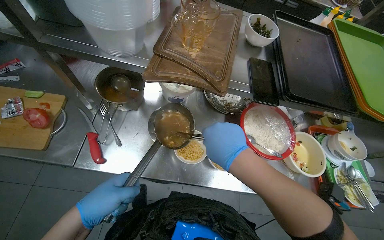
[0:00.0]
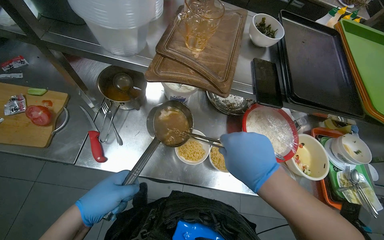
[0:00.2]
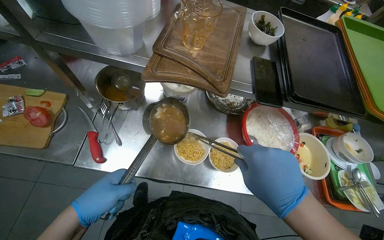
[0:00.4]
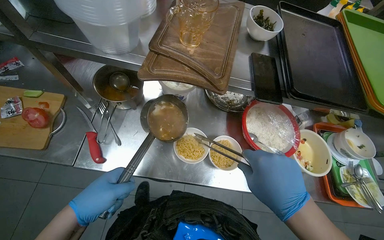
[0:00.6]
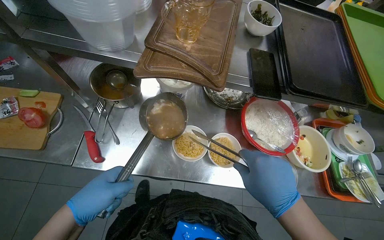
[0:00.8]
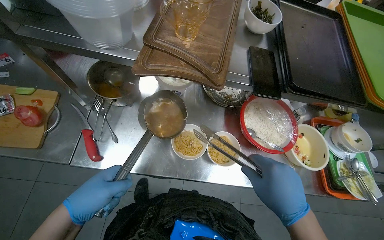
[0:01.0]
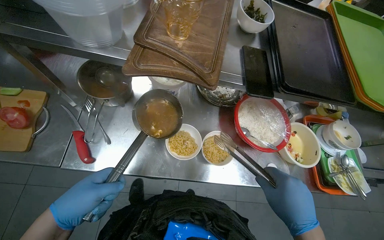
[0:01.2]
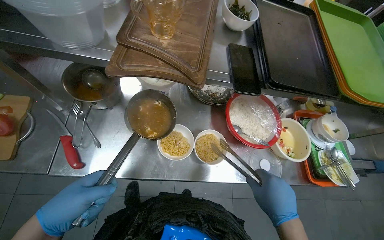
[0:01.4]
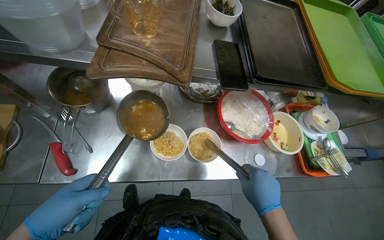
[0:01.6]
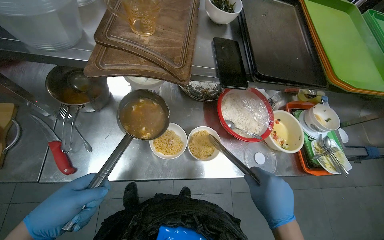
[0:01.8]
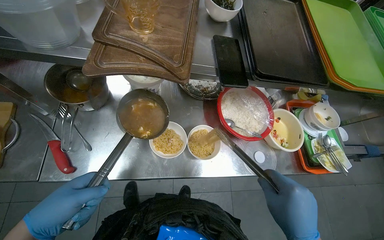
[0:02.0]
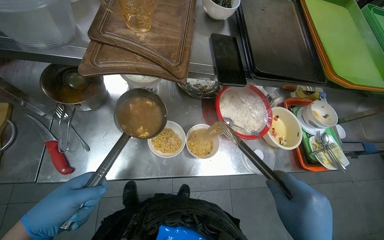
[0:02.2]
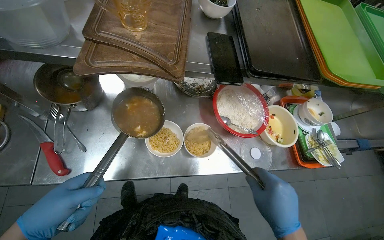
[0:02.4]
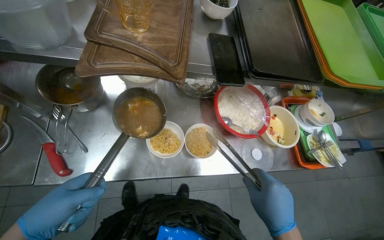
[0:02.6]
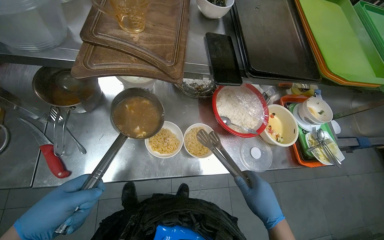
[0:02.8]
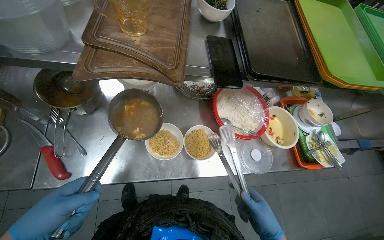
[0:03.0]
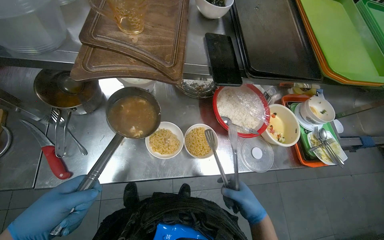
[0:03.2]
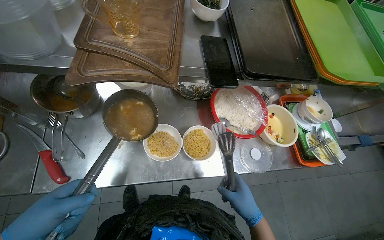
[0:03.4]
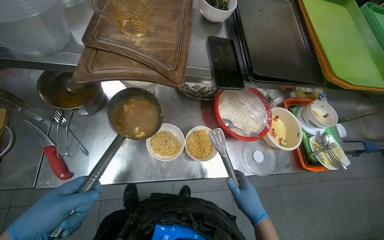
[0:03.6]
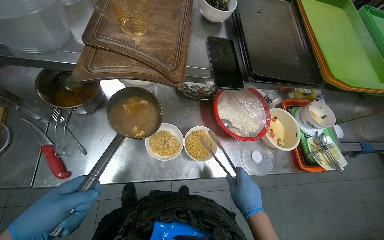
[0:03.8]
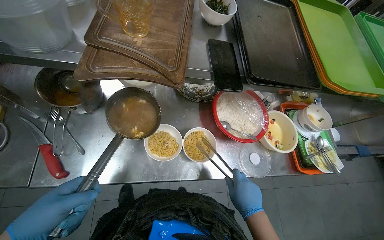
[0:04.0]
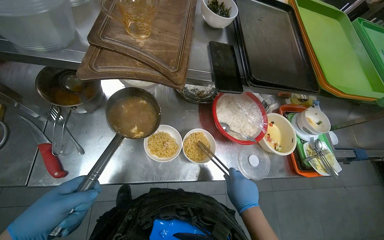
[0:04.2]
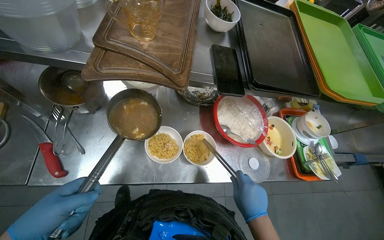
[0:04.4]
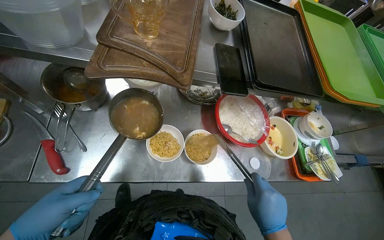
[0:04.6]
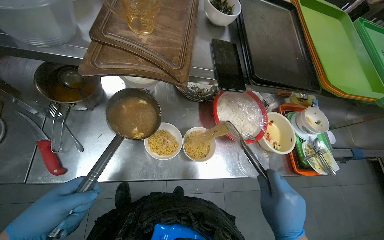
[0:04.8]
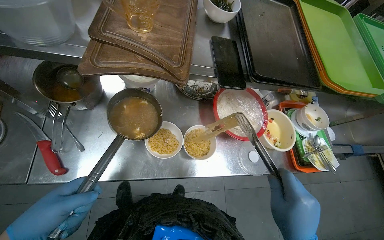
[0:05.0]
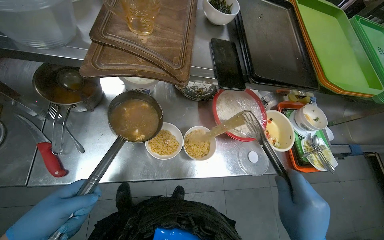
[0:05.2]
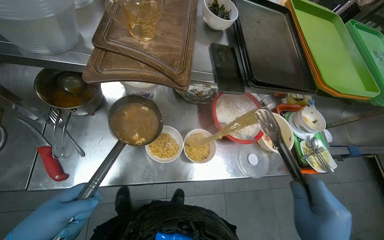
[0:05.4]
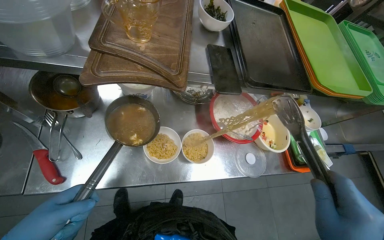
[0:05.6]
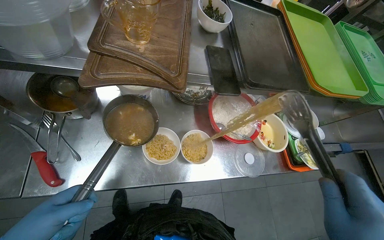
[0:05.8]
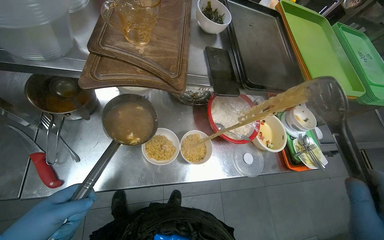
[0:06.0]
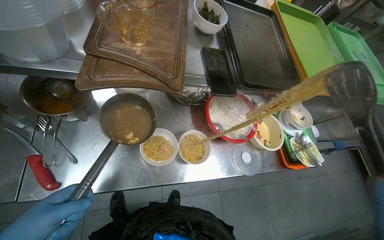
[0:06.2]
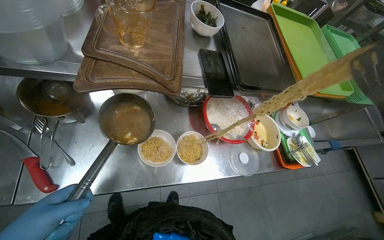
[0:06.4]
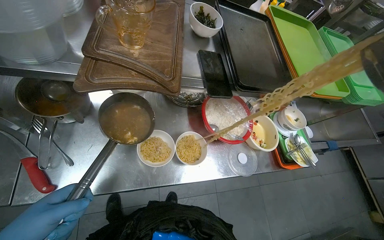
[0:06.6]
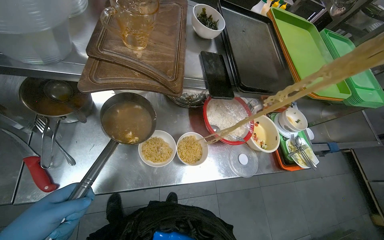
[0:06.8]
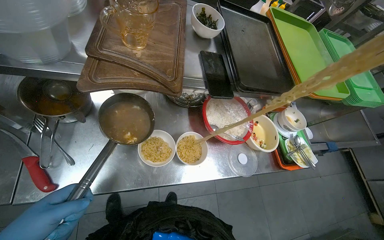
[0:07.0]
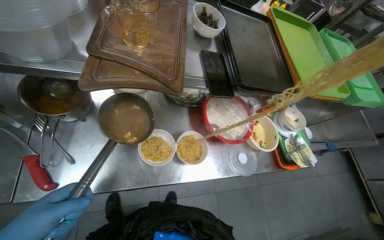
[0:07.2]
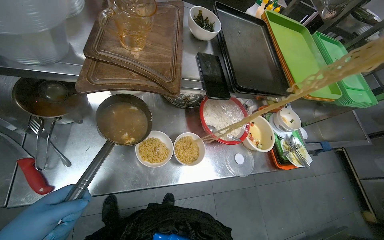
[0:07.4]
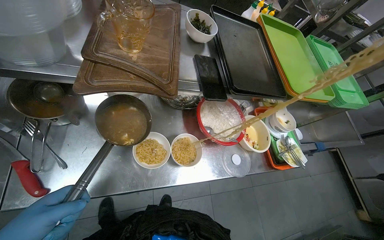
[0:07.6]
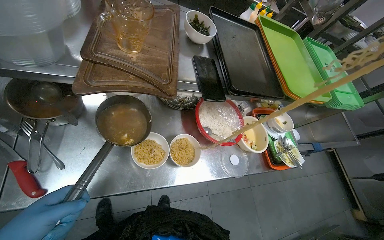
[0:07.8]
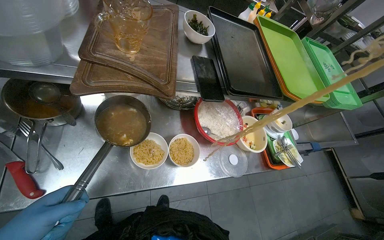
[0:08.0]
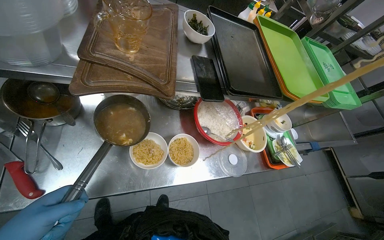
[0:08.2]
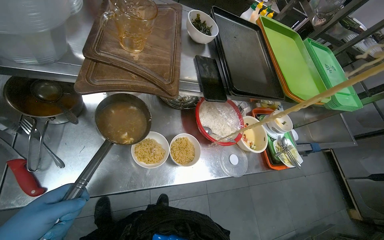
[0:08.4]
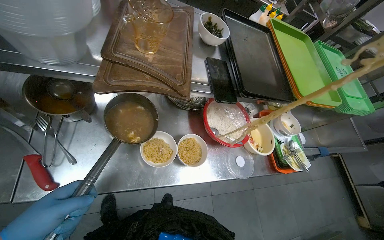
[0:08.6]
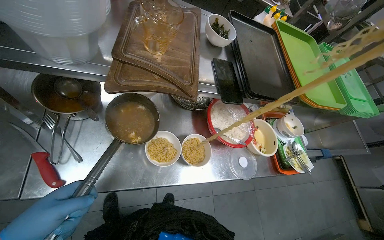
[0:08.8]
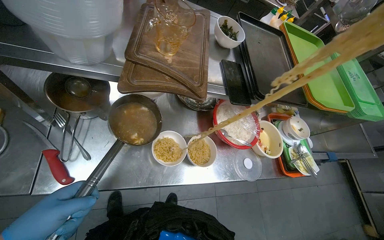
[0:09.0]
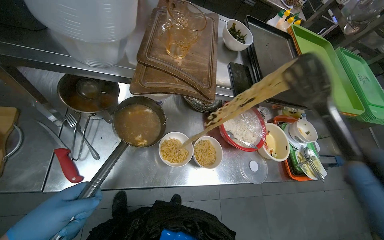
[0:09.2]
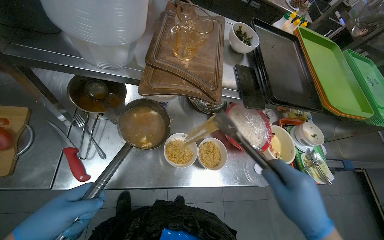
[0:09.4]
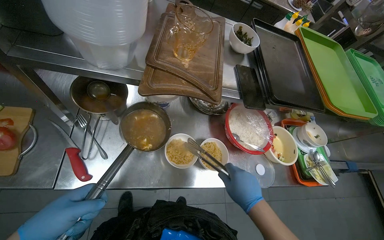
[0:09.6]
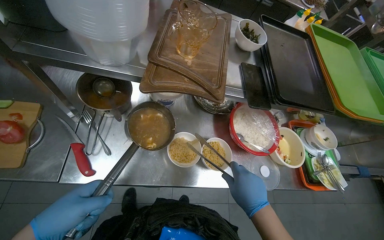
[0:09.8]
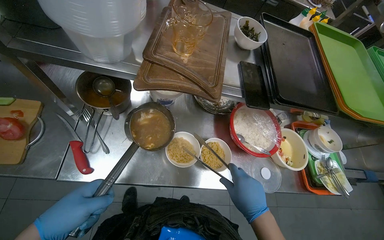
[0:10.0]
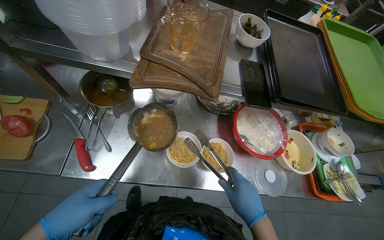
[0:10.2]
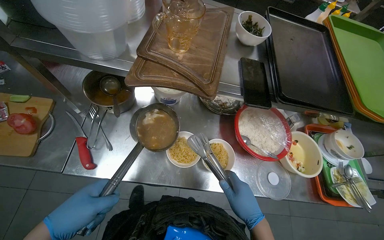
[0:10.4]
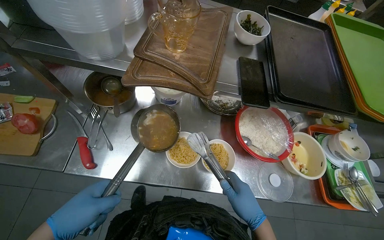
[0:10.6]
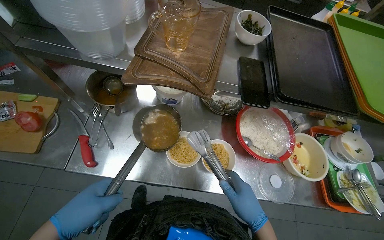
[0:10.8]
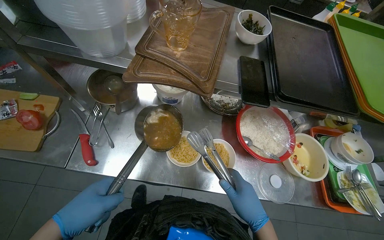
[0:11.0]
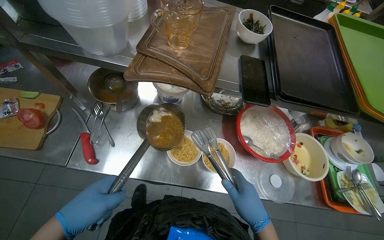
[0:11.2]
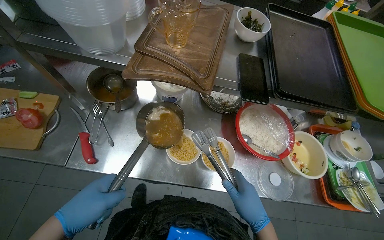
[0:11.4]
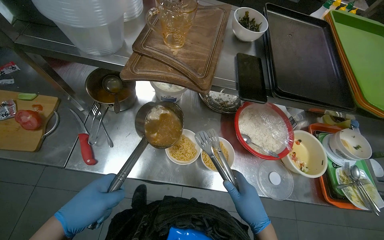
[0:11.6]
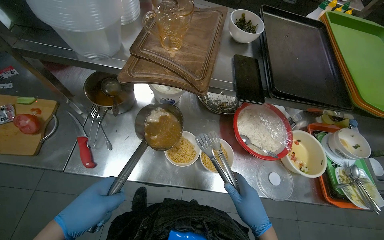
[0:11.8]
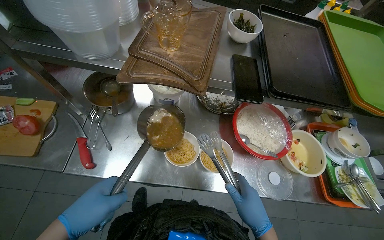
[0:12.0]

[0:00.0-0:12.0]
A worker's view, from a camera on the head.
Job: preparing food.
The whole recording: Serving instant noodles into bowls. The worker uses a ladle and tongs to serve cooked instant noodles into small white bowls.
0:00.0 to 0:01.6: The right hand goes some 25 cm down the picture, to the right and farther from the camera.
0:10.4 to 0:12.0: The hands are busy where they are.

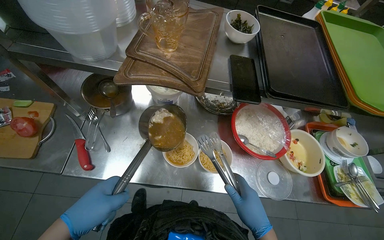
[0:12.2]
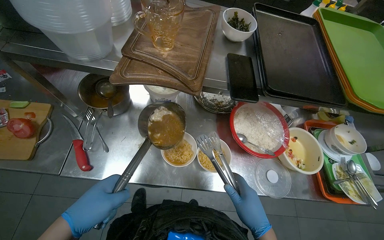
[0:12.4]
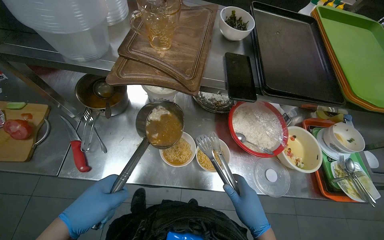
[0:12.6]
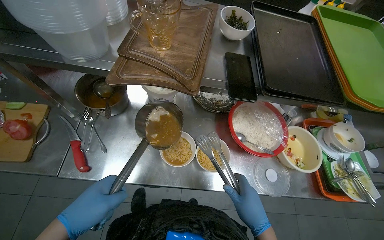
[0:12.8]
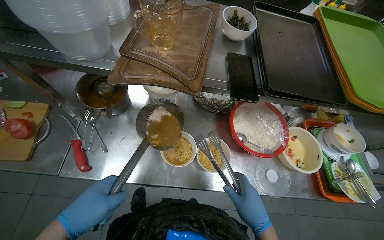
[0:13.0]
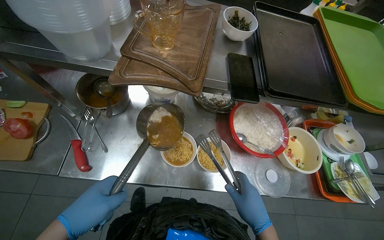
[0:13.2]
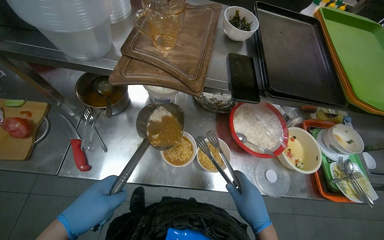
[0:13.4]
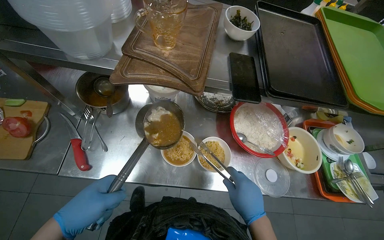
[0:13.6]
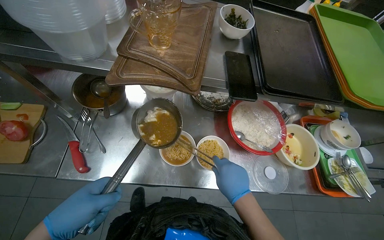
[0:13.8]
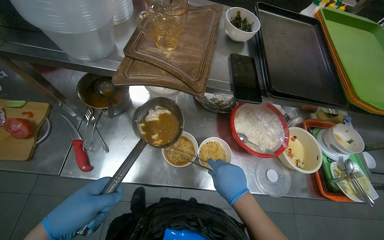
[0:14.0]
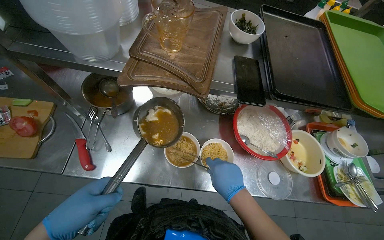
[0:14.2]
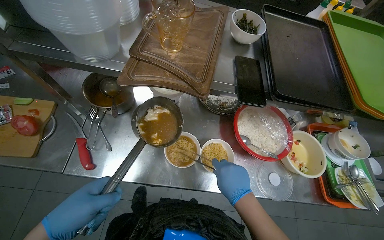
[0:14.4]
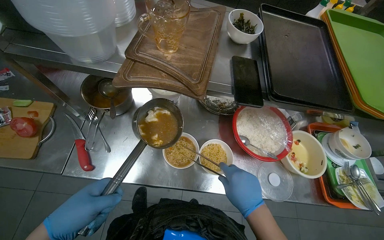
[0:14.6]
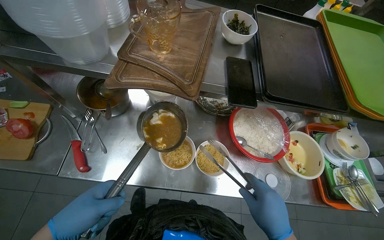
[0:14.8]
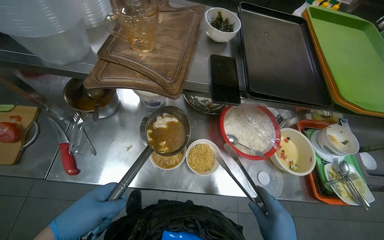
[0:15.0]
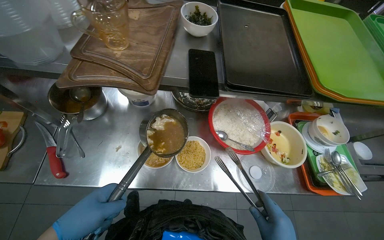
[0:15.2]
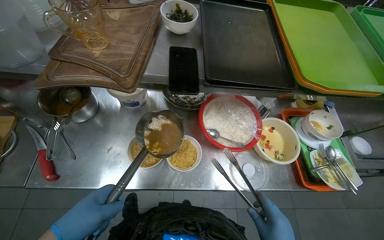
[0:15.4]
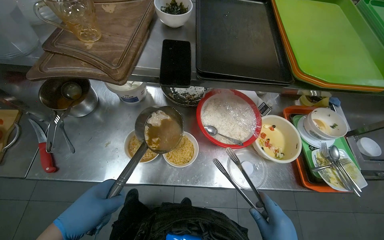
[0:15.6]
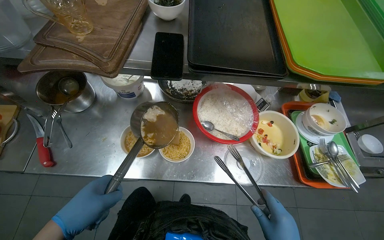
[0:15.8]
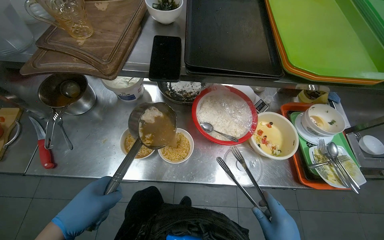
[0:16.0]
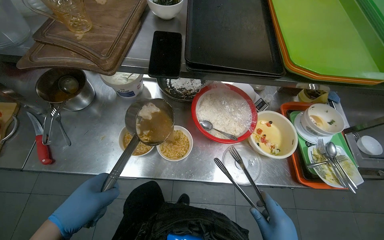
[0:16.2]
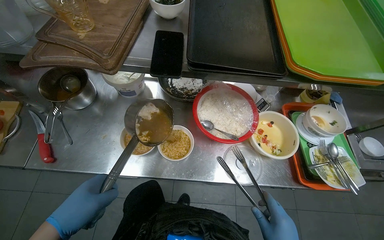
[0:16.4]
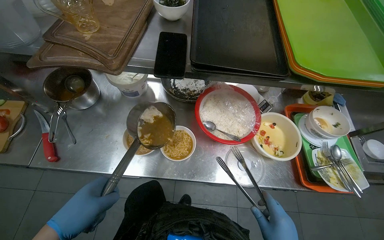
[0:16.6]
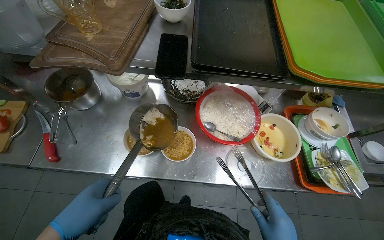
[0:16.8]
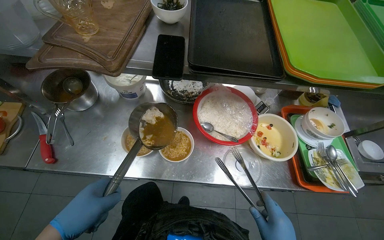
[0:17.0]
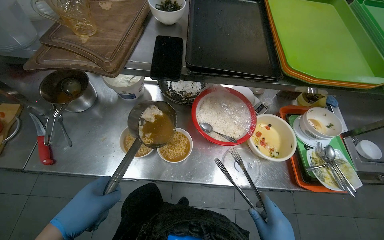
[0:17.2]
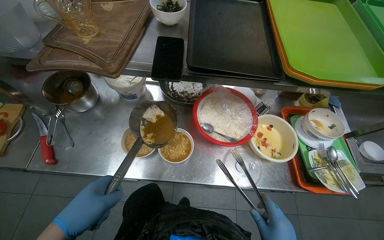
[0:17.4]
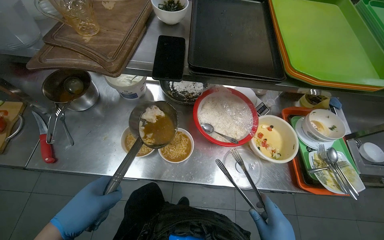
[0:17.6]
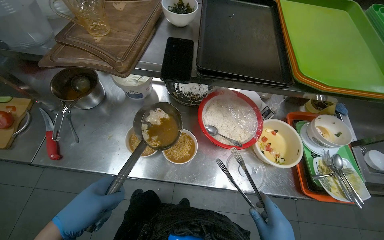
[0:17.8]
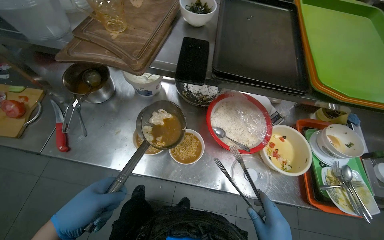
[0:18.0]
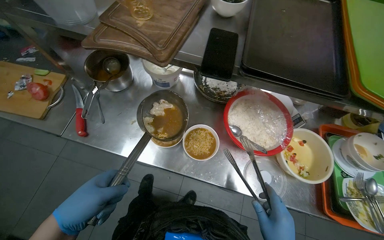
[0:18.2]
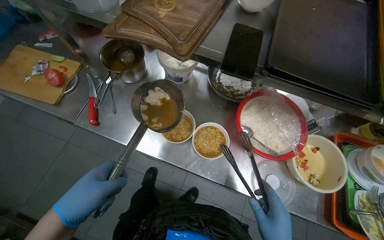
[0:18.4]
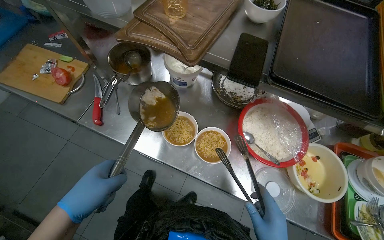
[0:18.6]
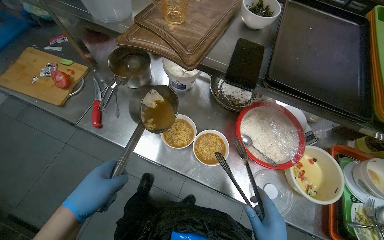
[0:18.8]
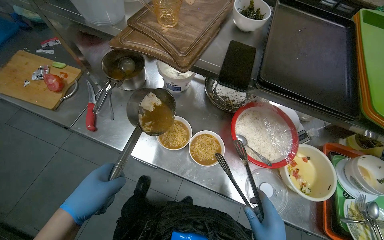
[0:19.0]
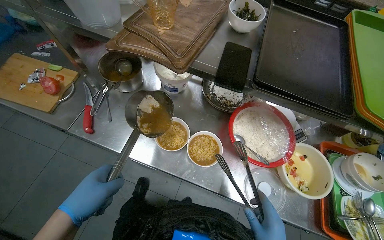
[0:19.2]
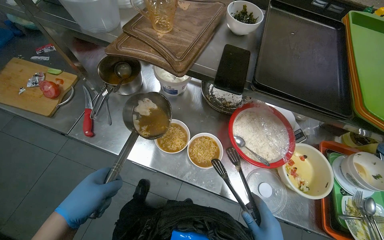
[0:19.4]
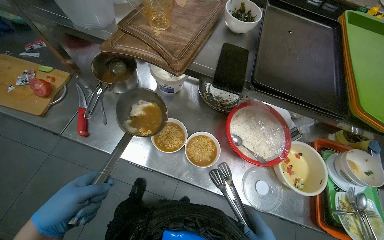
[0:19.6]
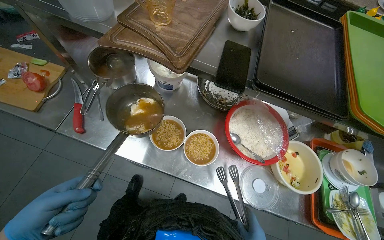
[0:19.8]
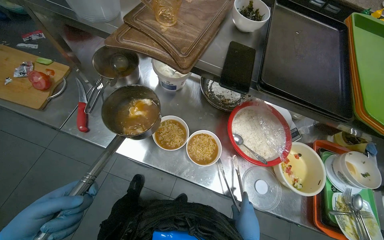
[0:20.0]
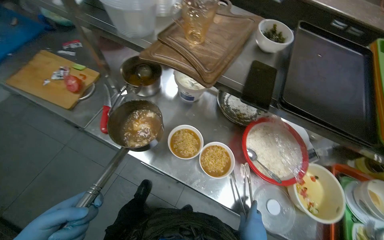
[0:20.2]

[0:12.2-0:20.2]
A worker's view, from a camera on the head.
Job: preparing food.
The whole recording: Serving instant noodles into bowls. The worker uses a ladle and tongs to serve cooked instant noodles into small white bowls.
0:12.2 to 0:13.8: The hands make small movements and keep their place.
